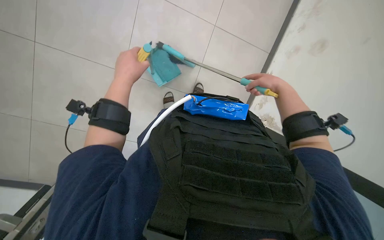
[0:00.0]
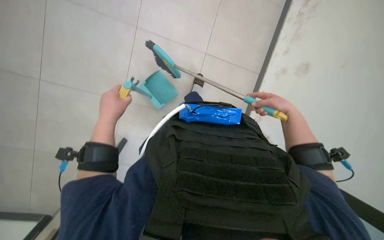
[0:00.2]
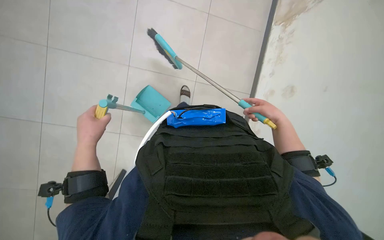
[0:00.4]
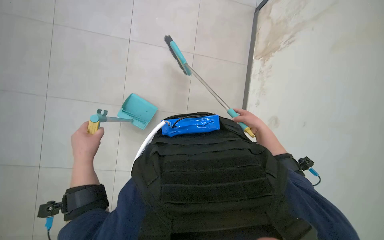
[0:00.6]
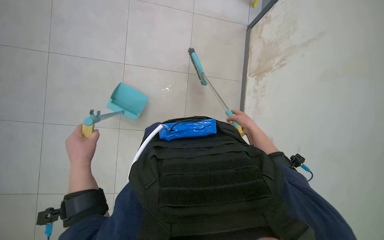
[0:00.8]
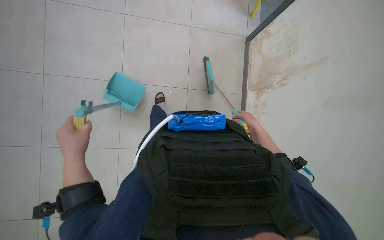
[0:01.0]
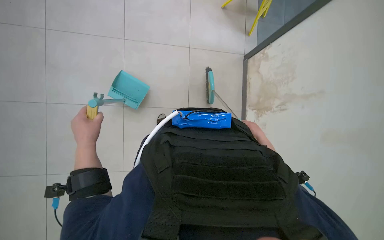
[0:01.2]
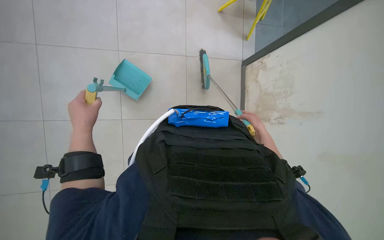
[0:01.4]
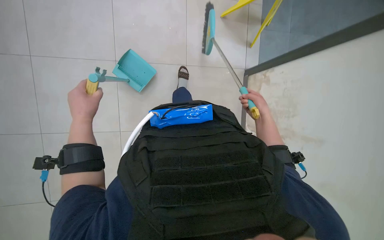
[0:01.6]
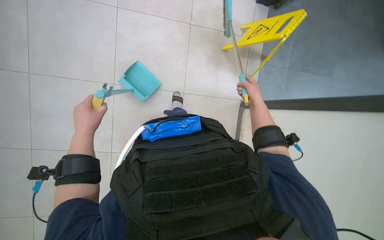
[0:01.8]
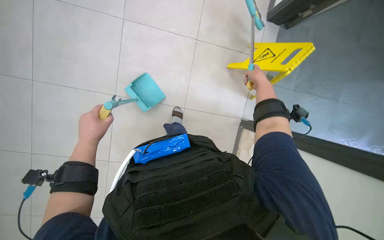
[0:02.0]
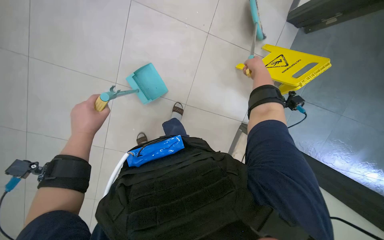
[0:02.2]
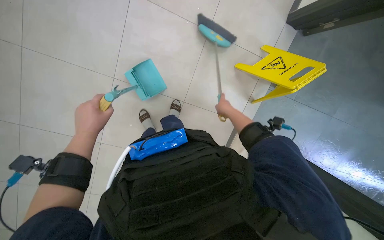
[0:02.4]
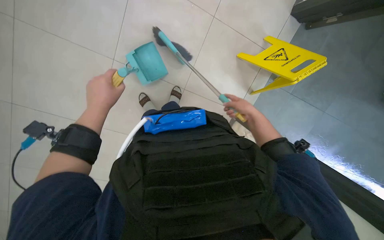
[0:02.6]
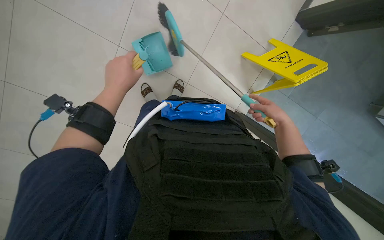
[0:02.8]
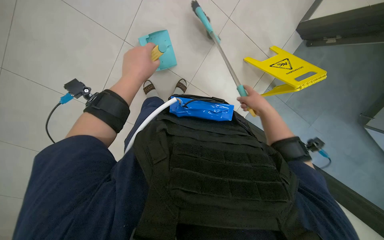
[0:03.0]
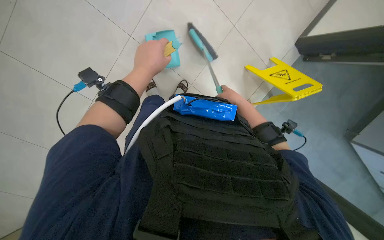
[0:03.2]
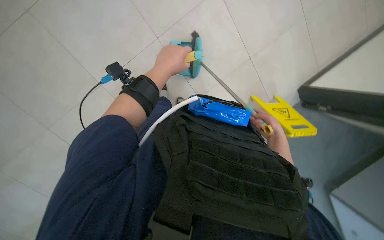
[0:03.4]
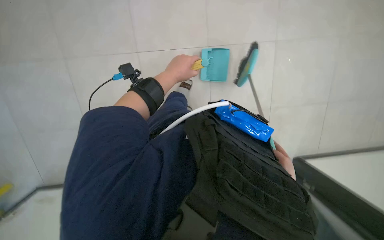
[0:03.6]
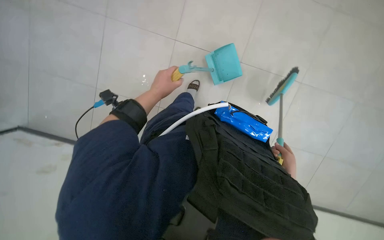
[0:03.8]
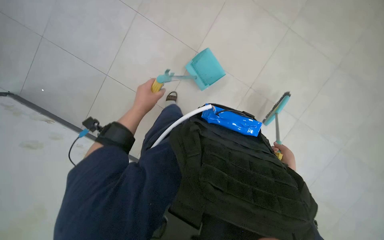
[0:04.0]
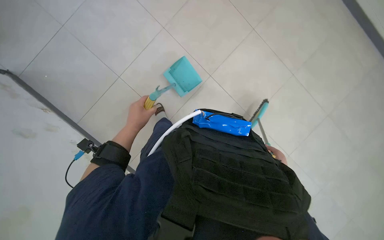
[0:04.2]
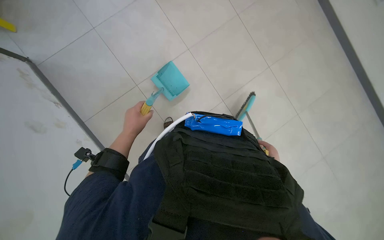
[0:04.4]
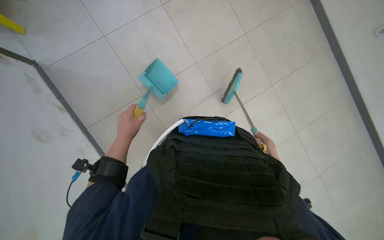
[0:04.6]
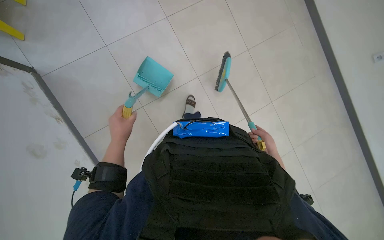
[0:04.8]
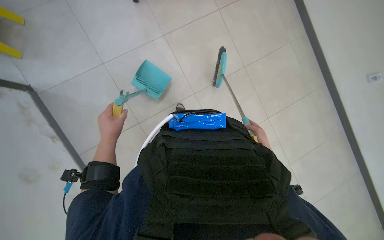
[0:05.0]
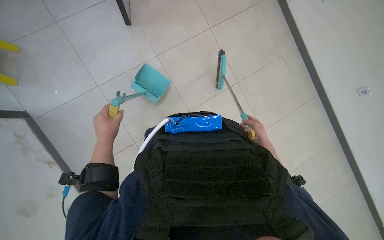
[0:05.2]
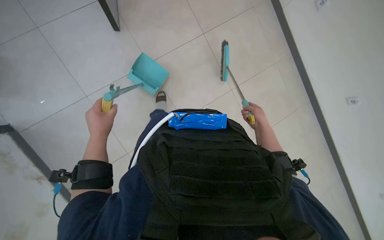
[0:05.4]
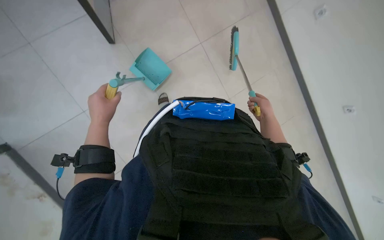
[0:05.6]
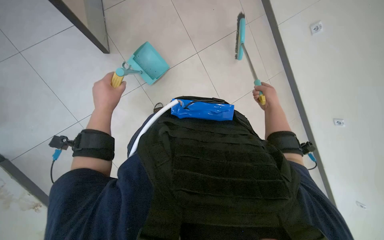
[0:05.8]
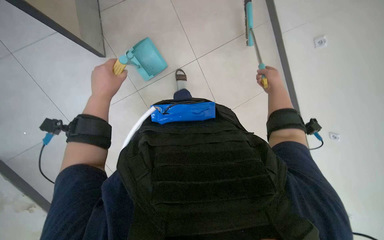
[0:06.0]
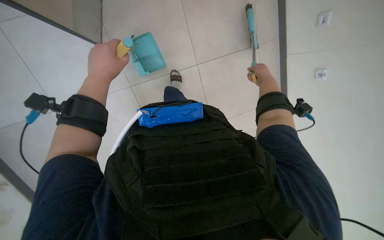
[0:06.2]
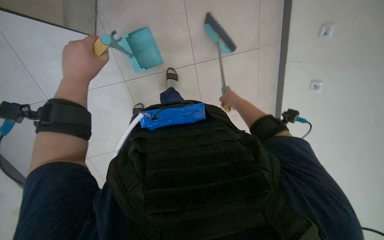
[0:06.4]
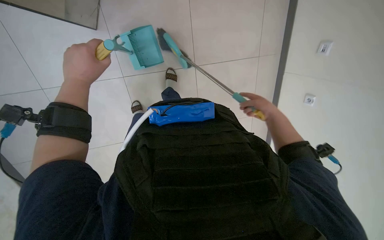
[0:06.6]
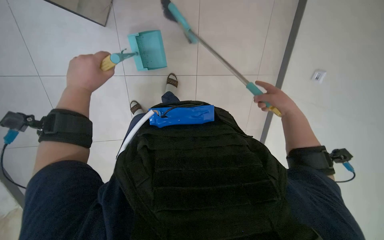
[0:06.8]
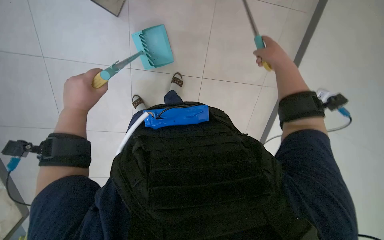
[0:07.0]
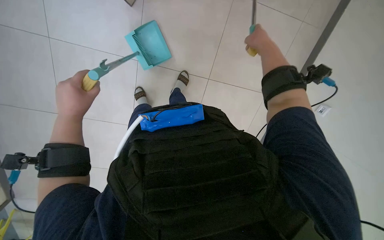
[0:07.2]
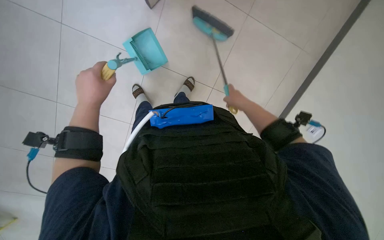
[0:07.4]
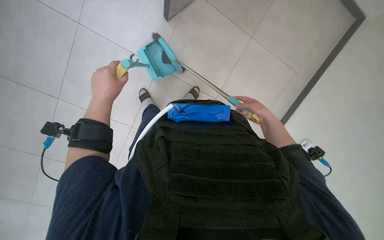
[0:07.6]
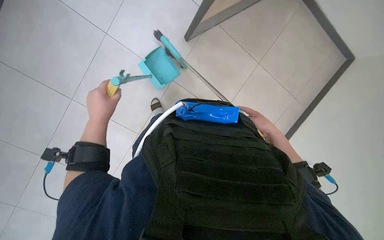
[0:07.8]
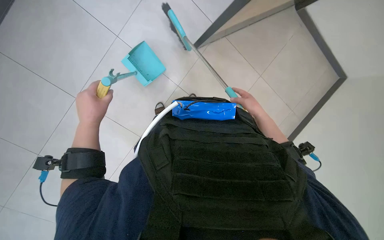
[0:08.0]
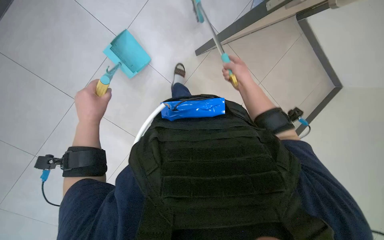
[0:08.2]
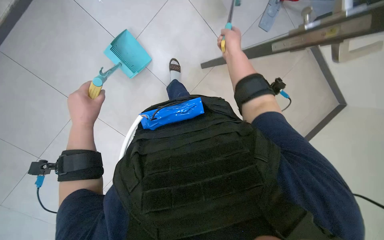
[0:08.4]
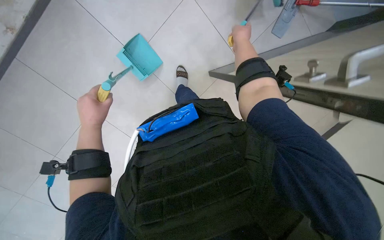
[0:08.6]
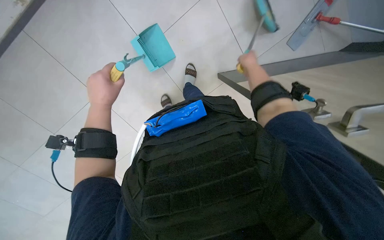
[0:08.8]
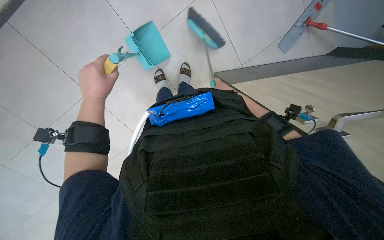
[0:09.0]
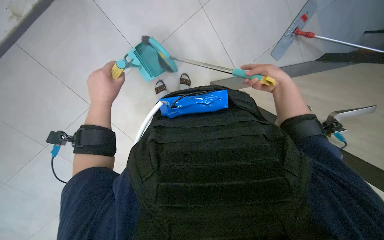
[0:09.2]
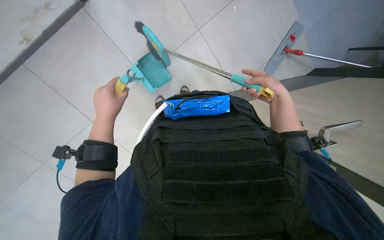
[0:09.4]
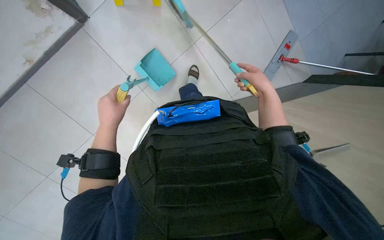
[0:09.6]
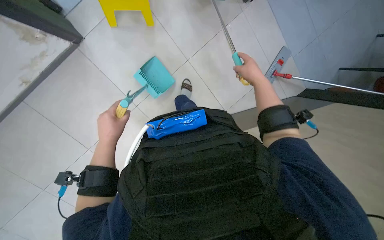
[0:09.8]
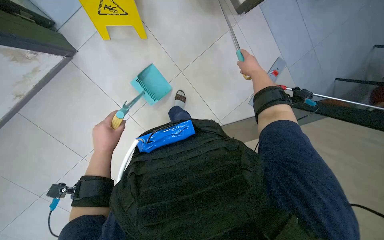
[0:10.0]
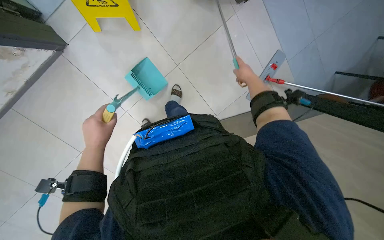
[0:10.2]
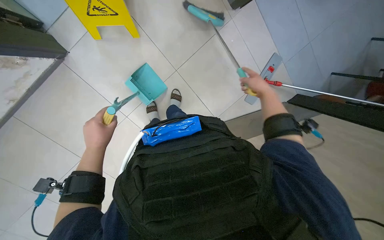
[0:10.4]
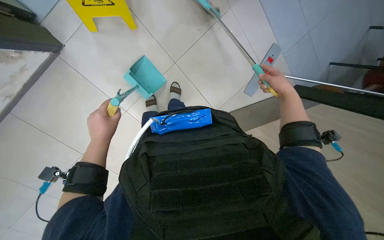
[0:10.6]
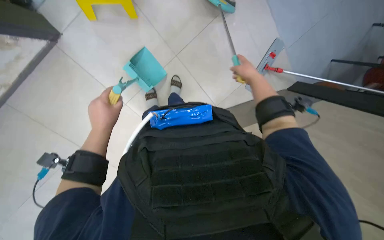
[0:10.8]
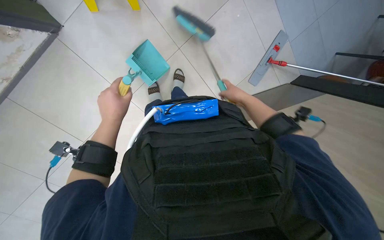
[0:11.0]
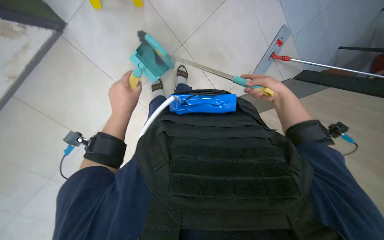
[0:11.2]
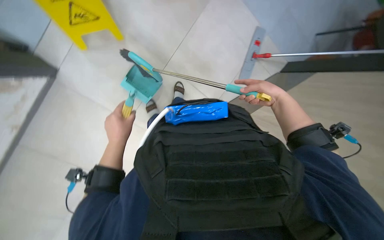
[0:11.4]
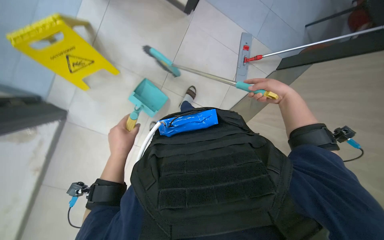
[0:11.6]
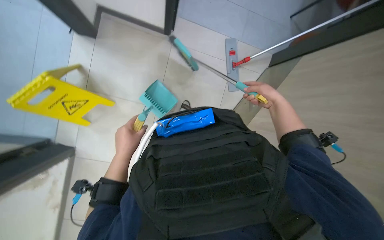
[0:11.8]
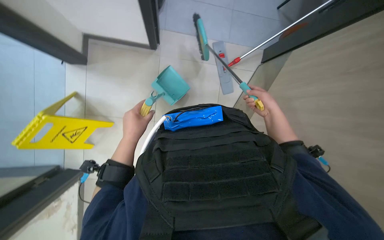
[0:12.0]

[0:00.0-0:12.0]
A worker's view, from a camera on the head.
Job: sweeping floor.
The whole recording: Sweeping floor with broom and dustpan. The worker sweeps the tiled floor using a broom and dustpan.
0:01.6 to 0:03.0: The right hand goes up the picture and returns, roughly 40 cm each way. Meanwhile the left hand goes approximately 10 cm nearer to the camera and to the right.
0:03.0 to 0:04.4: The view tips upward by some 15 degrees. The scene turns roughly 35 degrees clockwise in the picture.
0:04.4 to 0:06.0: The right hand heads up the picture, covering roughly 25 cm; the left hand shifts approximately 10 cm up the picture.
0:06.0 to 0:07.6: The right hand goes up and down the picture, roughly 20 cm each way, reversing 2 times.
0:07.6 to 0:09.0: The right hand is displaced to the left and up the picture by about 15 cm.
0:09.0 to 0:10.4: The view tilts approximately 20 degrees upward. The right hand goes some 20 cm to the right.
0:10.4 to 0:12.0: The scene turns approximately 25 degrees counterclockwise in the picture.

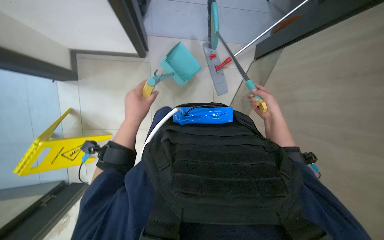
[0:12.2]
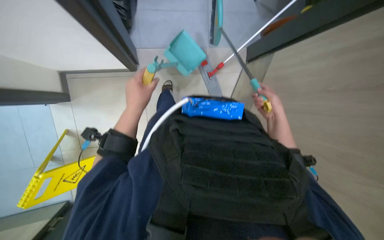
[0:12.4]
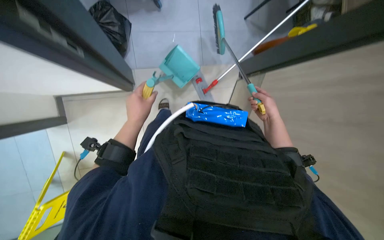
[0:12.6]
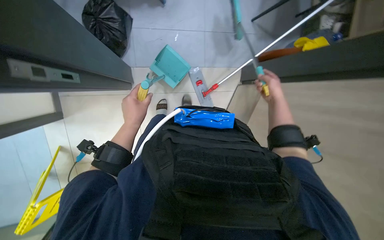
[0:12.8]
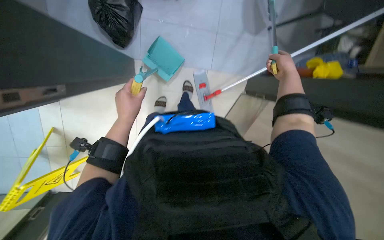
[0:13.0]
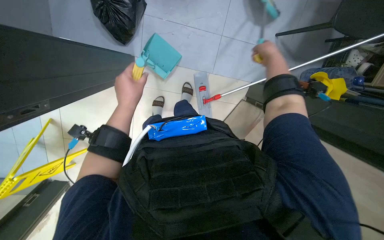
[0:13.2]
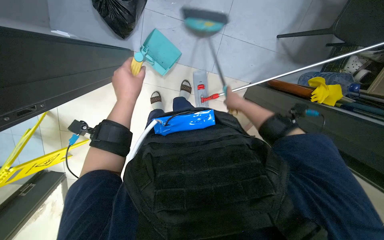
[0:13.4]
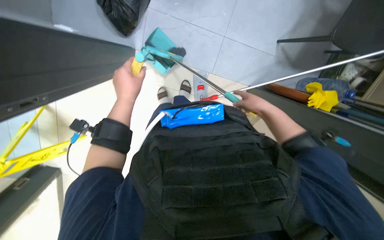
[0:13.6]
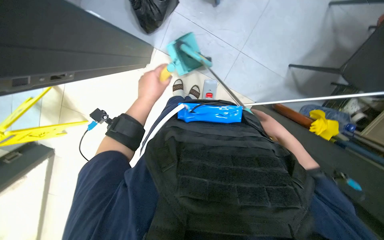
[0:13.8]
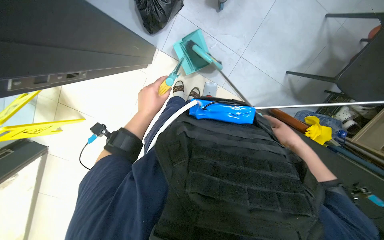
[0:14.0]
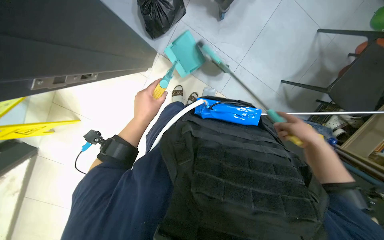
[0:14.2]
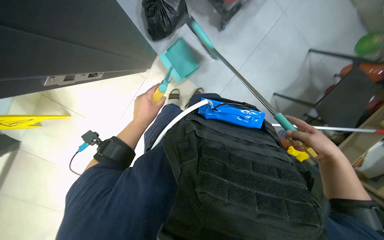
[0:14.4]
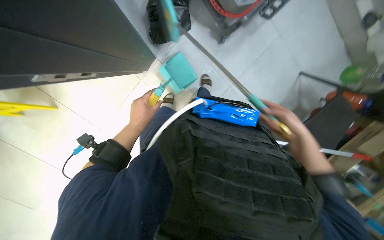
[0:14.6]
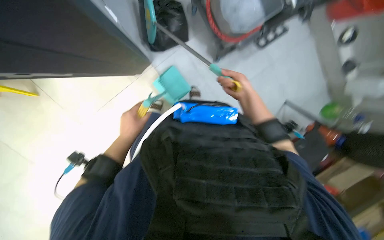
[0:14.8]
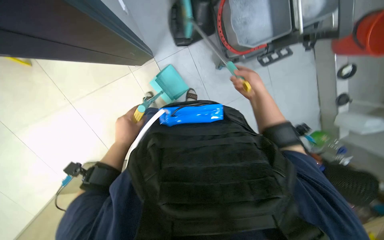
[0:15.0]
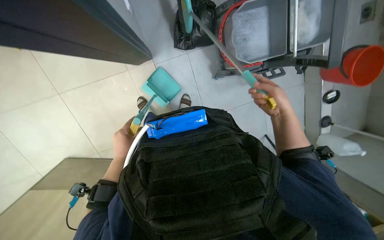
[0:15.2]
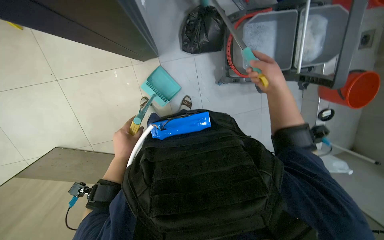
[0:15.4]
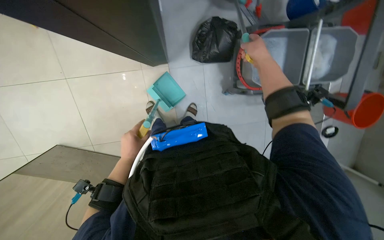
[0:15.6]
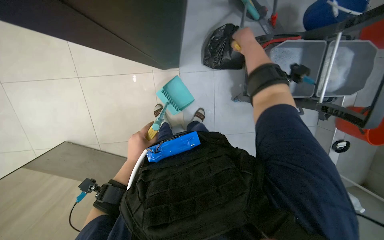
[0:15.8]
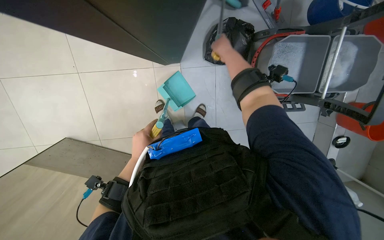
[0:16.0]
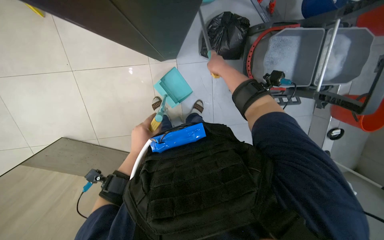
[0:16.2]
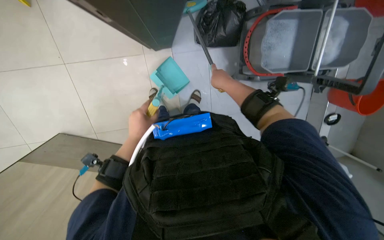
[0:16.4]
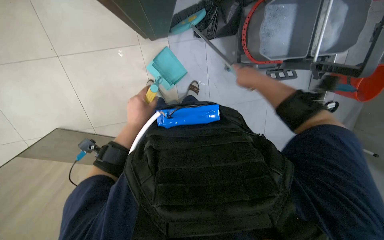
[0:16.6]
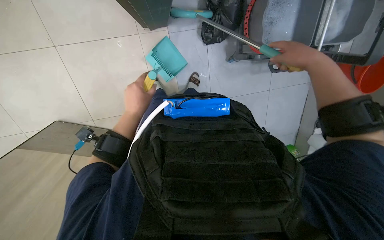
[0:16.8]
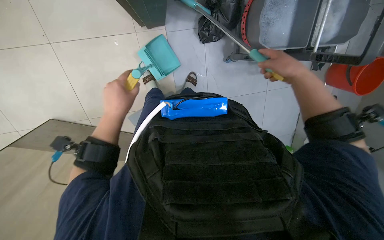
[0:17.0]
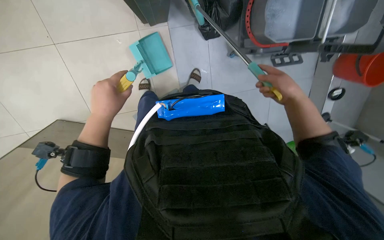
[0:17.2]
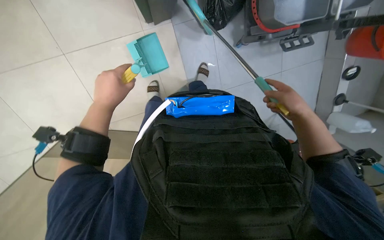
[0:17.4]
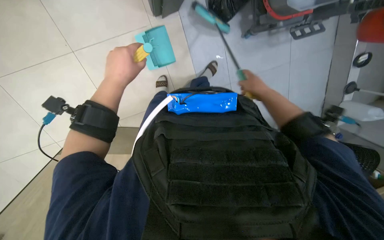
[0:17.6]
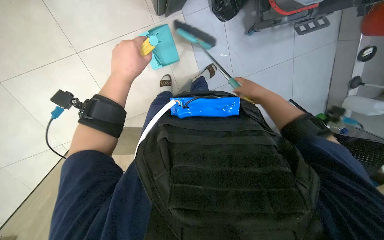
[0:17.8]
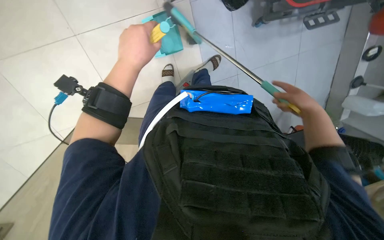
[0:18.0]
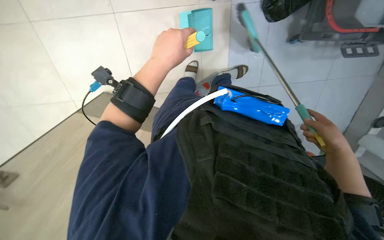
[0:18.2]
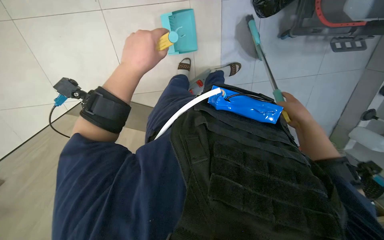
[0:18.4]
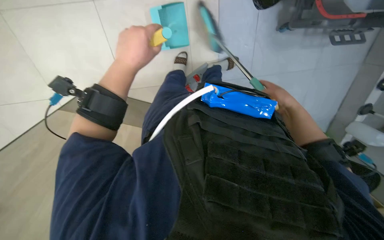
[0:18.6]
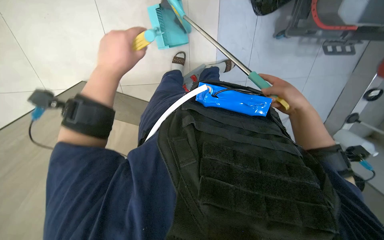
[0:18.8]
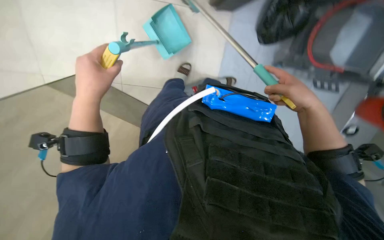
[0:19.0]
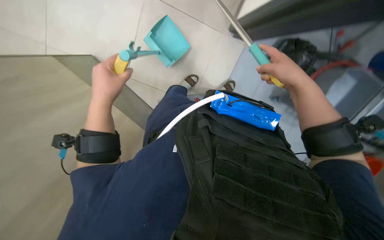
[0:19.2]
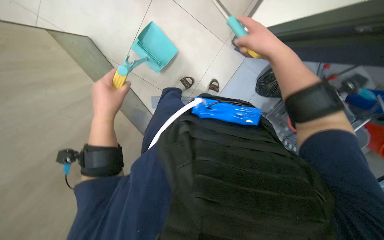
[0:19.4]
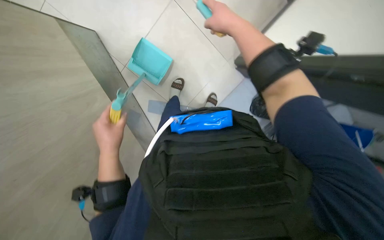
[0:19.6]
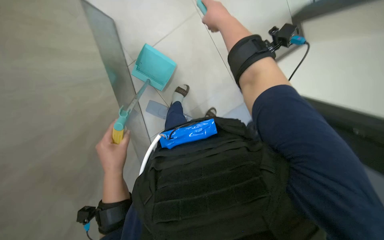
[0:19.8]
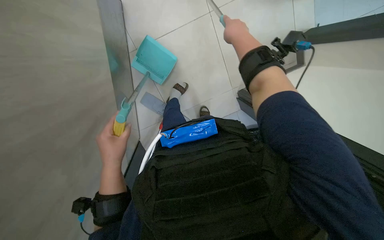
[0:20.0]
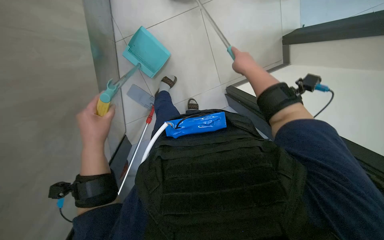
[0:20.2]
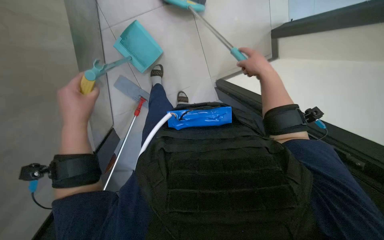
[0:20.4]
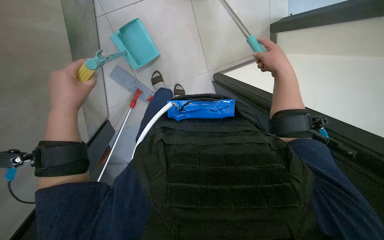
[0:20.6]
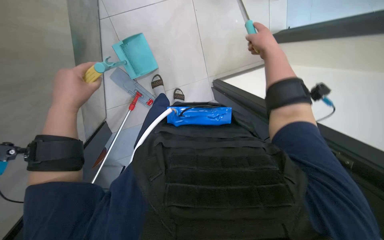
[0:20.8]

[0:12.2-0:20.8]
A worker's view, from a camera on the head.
Job: sweeping floor.
The whole recording: Sweeping floor with broom and dustpan. The worker sweeps the tiled floor using a broom and dustpan.
0:12.2 to 0:13.6: The left hand goes some 10 cm up the picture; the right hand moves some 30 cm up the picture and comes back.
0:13.6 to 0:15.0: The scene turns approximately 25 degrees clockwise in the picture. The right hand moves up the picture, about 25 cm; the left hand is displaced down the picture and farther from the camera by some 15 cm.
0:15.0 to 0:16.6: The right hand reaches approximately 35 cm up the picture, then returns.
0:16.6 to 0:18.0: The view tips downward by about 15 degrees. The right hand goes nearer and farther, some 20 cm each way, reversing 2 times; the left hand is displaced nearer to the camera by roughly 10 cm.
0:18.0 to 0:19.4: The right hand goes roughly 40 cm up the picture, to the left and nearer to the camera, while the left hand is displaced down the picture and to the left by some 20 cm.
0:19.4 to 0:20.8: The right hand goes to the left and returns, roughly 10 cm each way; the left hand moves approximately 10 cm down the picture and comes back.
